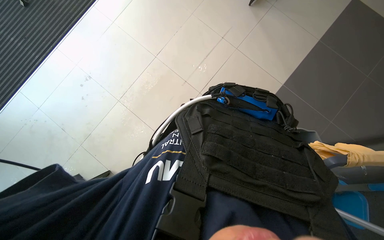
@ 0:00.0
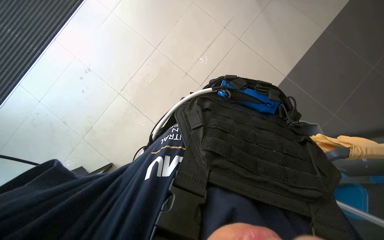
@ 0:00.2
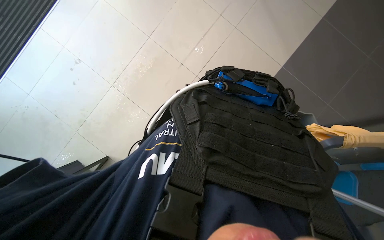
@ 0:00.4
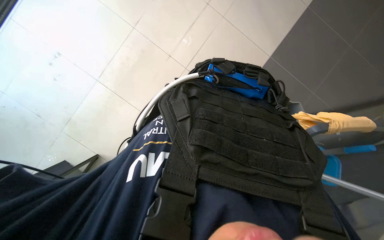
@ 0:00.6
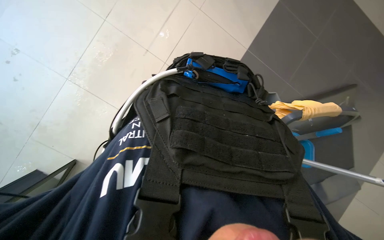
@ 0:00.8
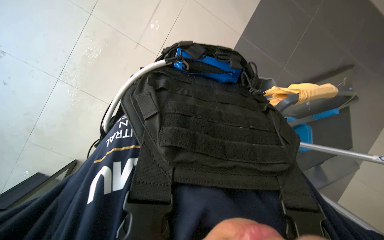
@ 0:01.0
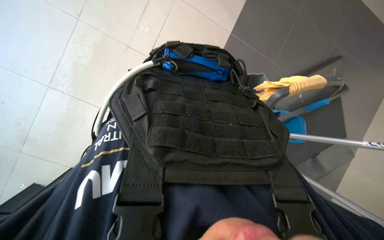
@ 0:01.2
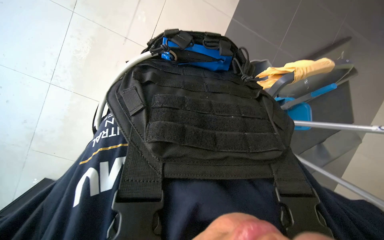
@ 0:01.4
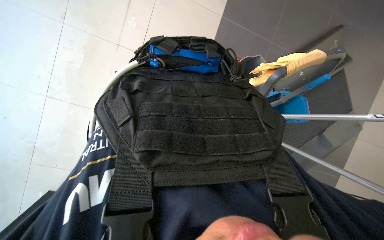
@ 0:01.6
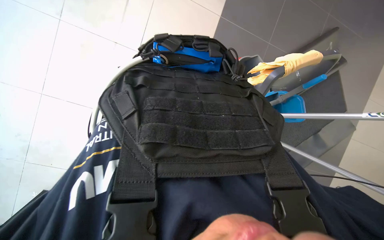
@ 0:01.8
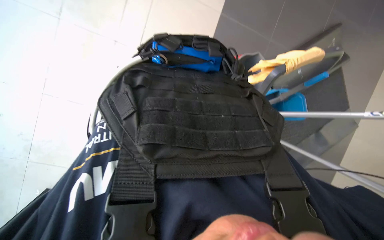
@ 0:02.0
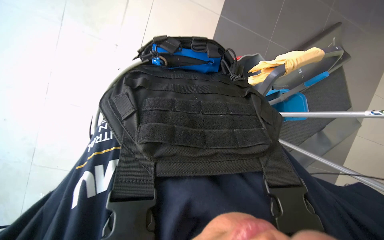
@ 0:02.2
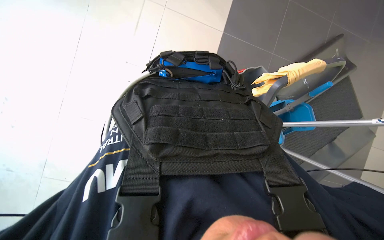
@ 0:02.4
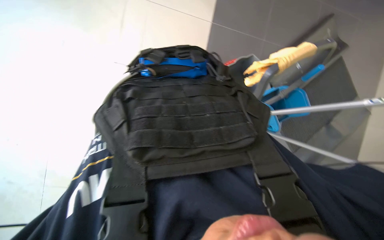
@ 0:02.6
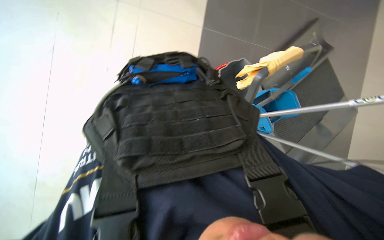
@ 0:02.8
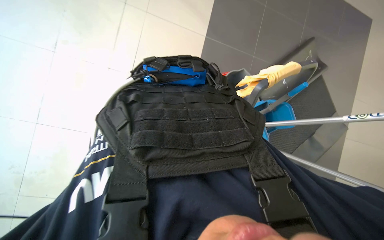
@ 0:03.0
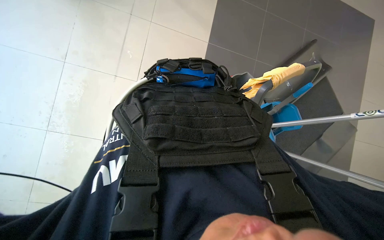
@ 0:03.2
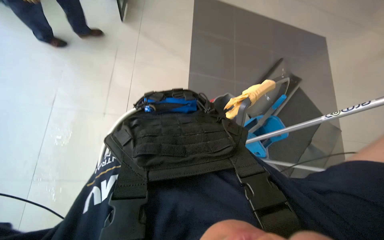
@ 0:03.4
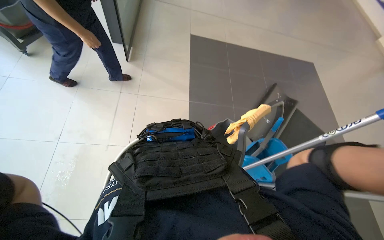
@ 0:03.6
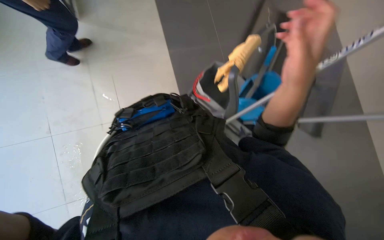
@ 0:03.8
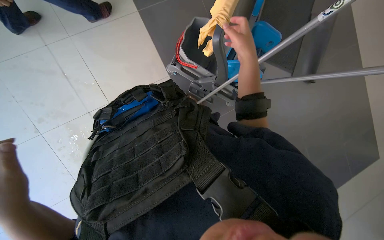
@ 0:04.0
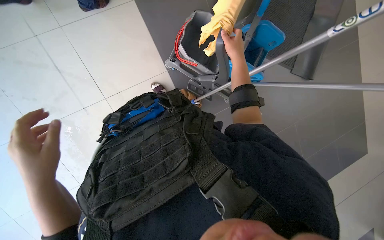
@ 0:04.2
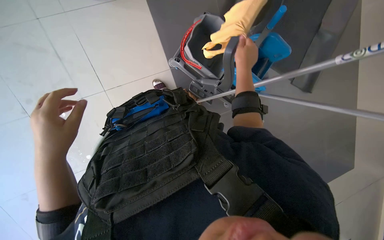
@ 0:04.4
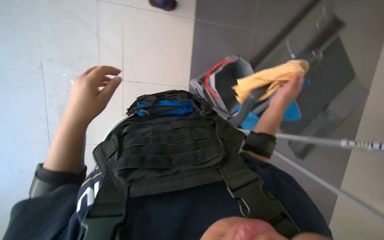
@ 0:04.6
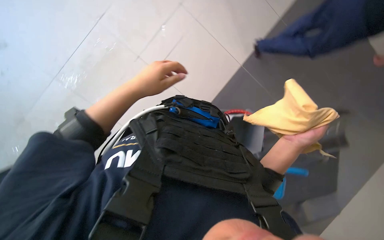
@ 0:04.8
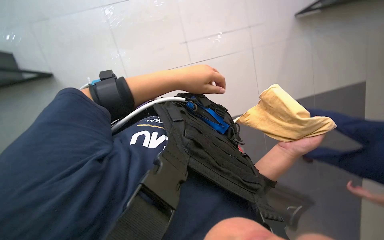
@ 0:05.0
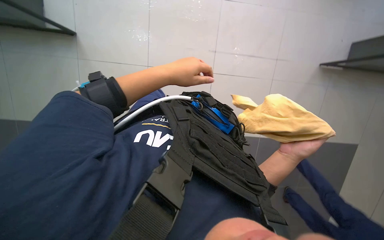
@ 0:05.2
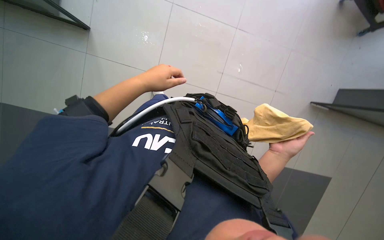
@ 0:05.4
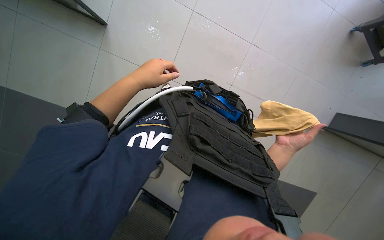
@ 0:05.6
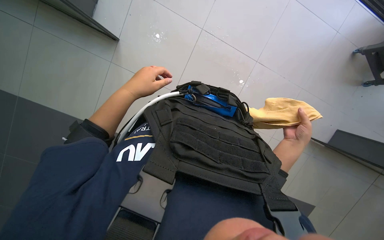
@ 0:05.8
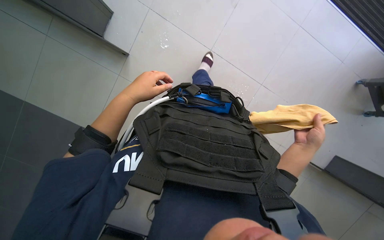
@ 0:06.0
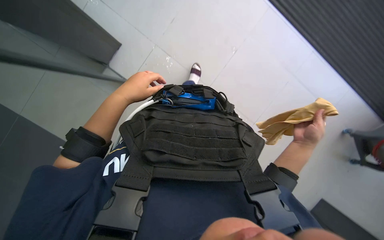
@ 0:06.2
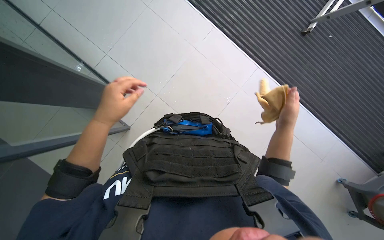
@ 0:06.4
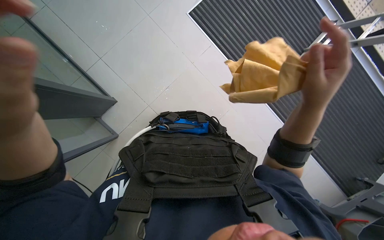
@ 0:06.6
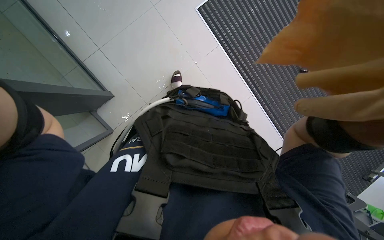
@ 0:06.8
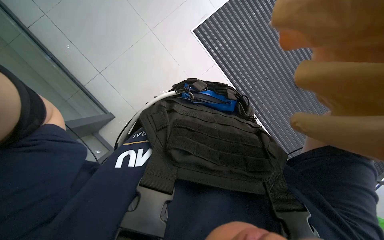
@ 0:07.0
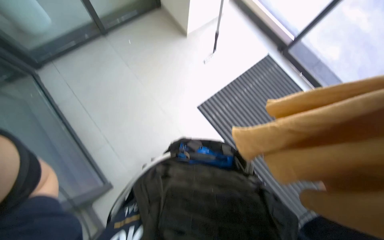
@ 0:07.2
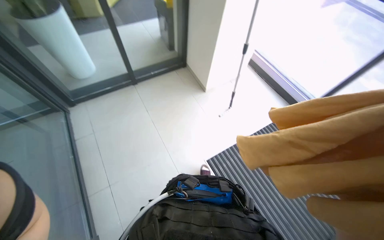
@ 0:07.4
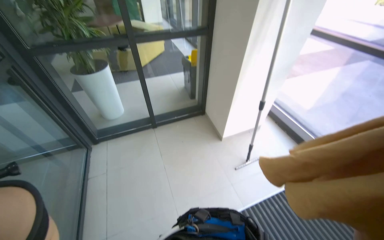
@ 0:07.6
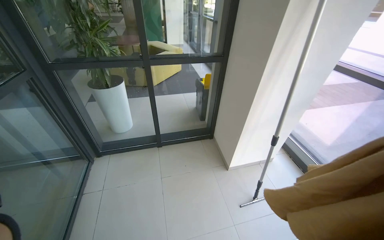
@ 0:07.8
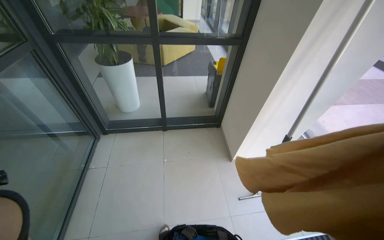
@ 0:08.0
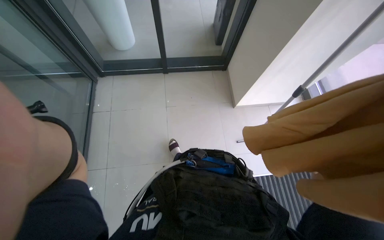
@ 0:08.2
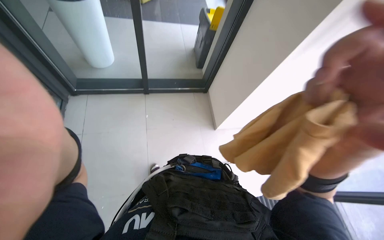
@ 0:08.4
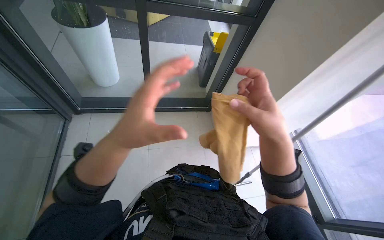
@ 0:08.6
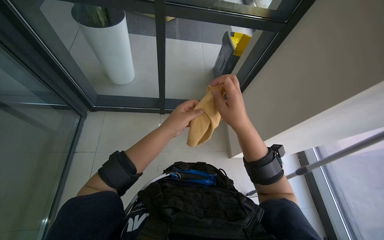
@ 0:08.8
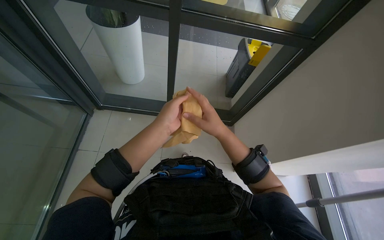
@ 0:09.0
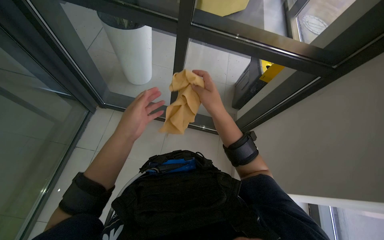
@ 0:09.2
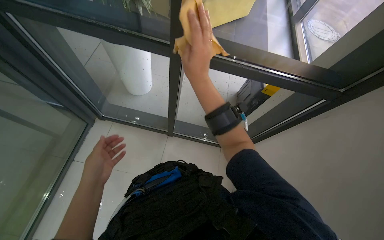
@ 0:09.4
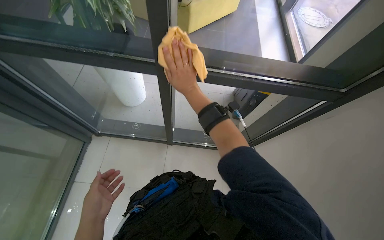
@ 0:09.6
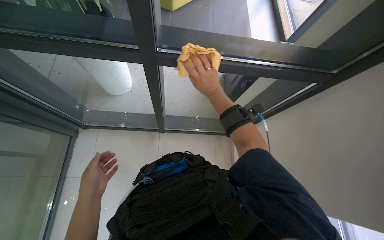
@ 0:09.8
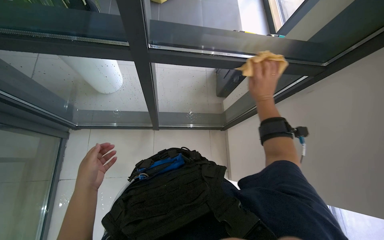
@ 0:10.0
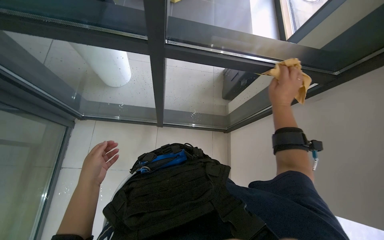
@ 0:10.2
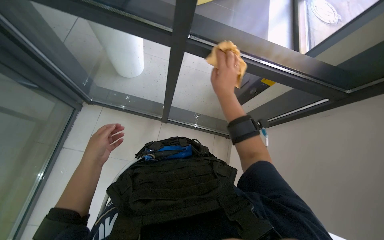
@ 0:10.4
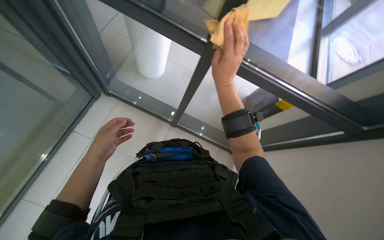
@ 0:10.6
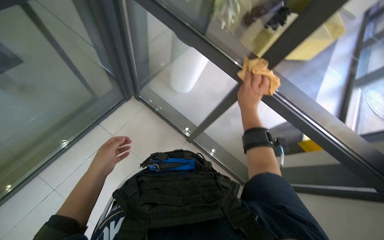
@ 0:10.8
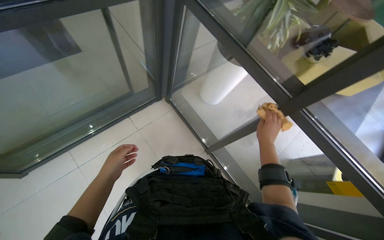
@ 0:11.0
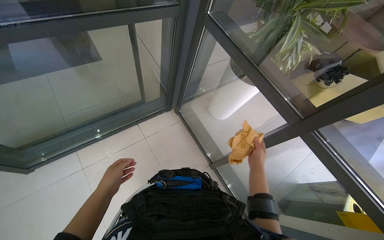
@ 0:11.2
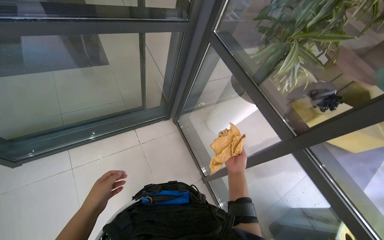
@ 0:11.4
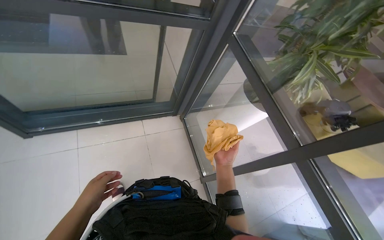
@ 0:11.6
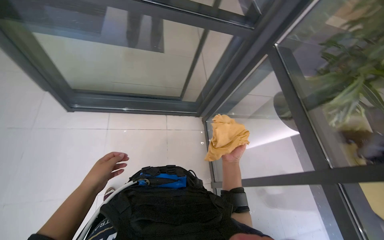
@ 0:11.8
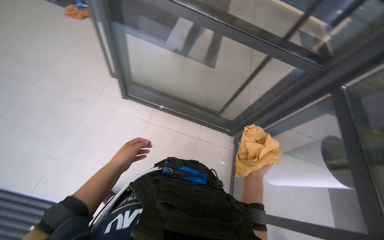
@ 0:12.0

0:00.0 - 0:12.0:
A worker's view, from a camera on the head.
Job: cleaning windows.
The whole recording: Cleaning glass. The worker uses an extended squeegee pole to clean the upper section of a glass.
0:00.0 - 0:01.6: The wearer's head swings roughly 20 degrees to the right. The view tips downward by about 20 degrees.
0:03.0 - 0:04.4: The scene rotates counterclockwise by roughly 30 degrees.
0:04.4 - 0:06.0: The view tips upward by approximately 15 degrees. The scene turns about 35 degrees clockwise in the picture.
0:06.0 - 0:07.6: The wearer looks roughly 20 degrees further to the left. The wearer looks approximately 55 degrees further upward.
0:07.6 - 0:09.0: The wearer moves some 60 cm. The head turns to the left by approximately 25 degrees. The wearer looks roughly 20 degrees further downward.
0:09.0 - 0:10.4: The left hand moves down the picture and to the left, approximately 20 cm.
0:10.4 - 0:12.0: The wearer's head swings about 75 degrees to the left. The wearer looks approximately 25 degrees further upward.

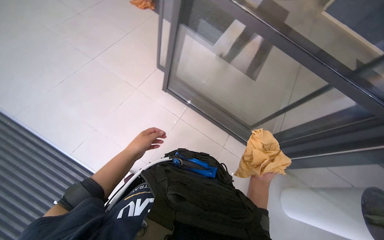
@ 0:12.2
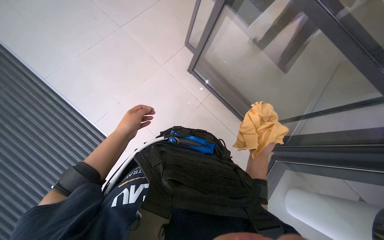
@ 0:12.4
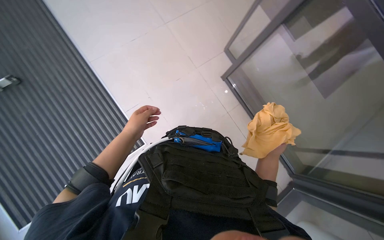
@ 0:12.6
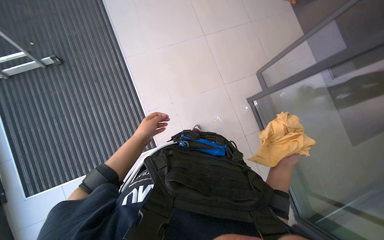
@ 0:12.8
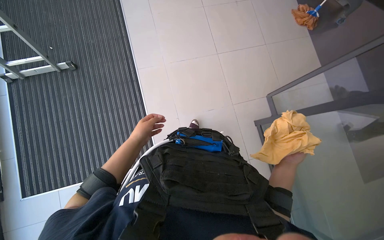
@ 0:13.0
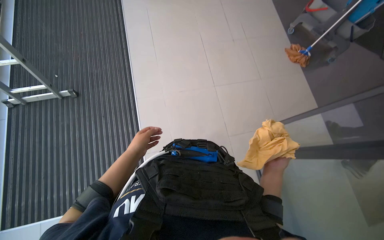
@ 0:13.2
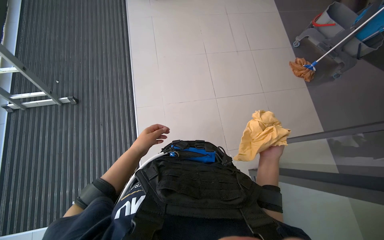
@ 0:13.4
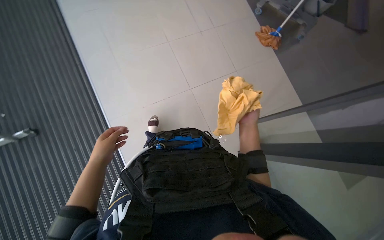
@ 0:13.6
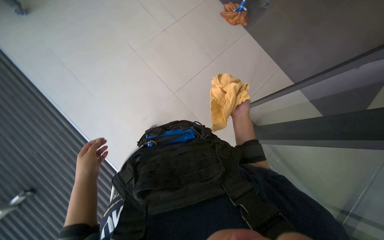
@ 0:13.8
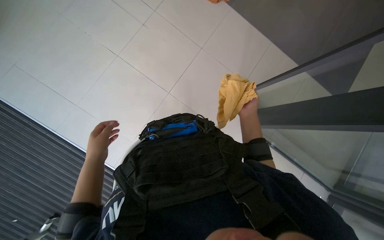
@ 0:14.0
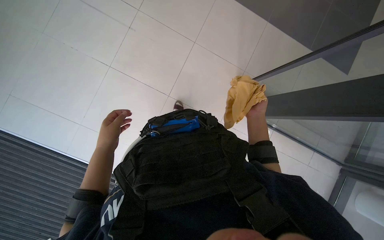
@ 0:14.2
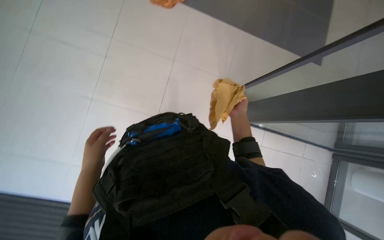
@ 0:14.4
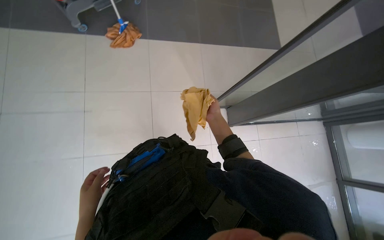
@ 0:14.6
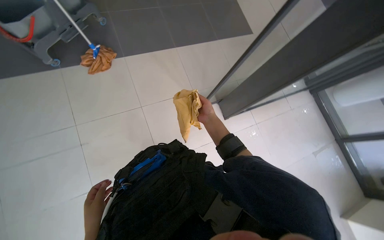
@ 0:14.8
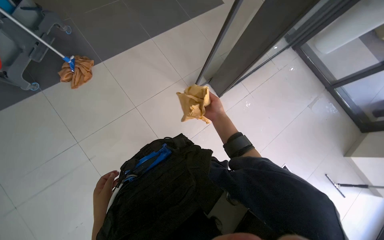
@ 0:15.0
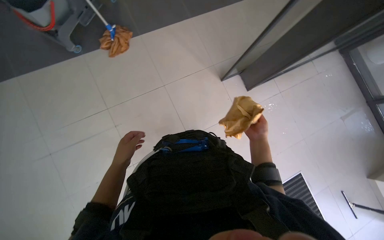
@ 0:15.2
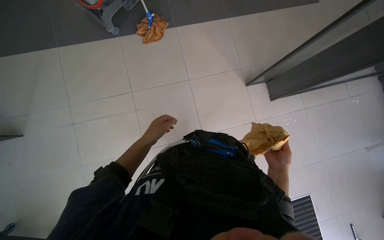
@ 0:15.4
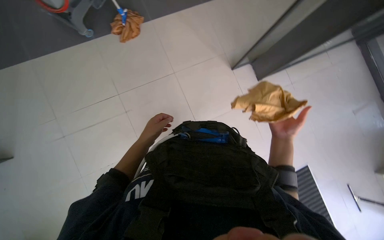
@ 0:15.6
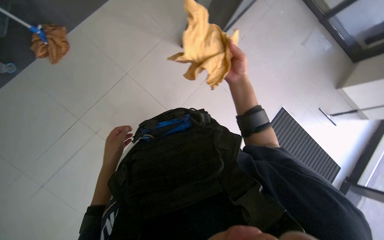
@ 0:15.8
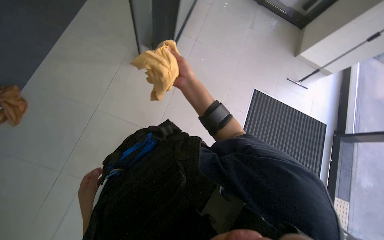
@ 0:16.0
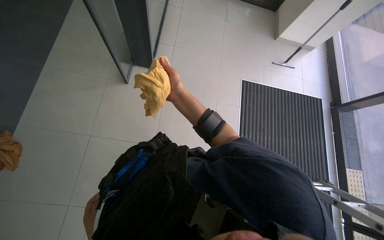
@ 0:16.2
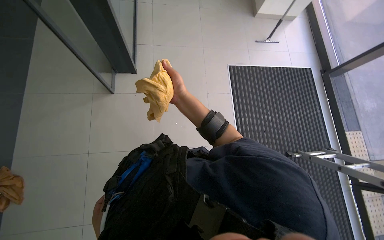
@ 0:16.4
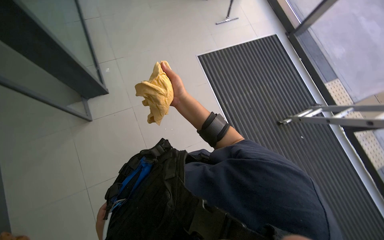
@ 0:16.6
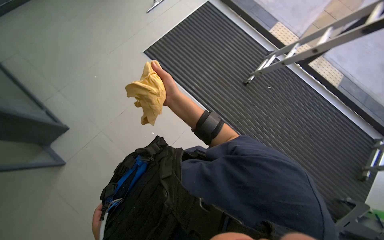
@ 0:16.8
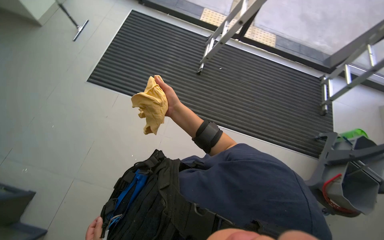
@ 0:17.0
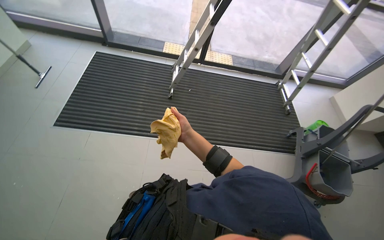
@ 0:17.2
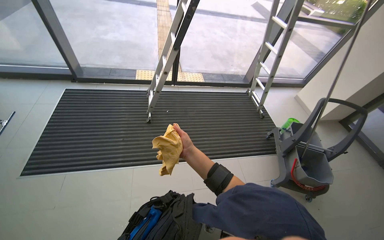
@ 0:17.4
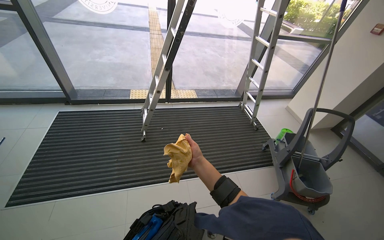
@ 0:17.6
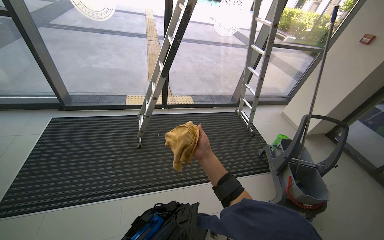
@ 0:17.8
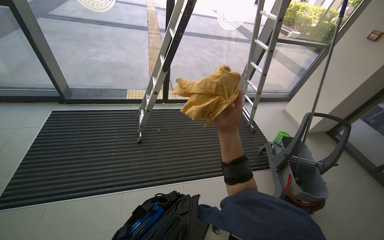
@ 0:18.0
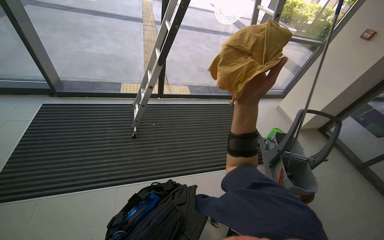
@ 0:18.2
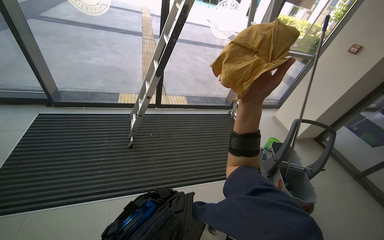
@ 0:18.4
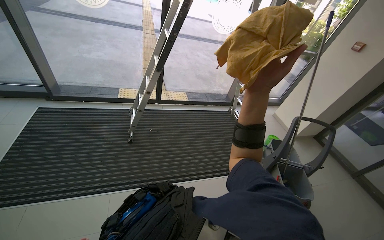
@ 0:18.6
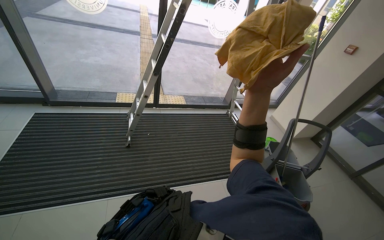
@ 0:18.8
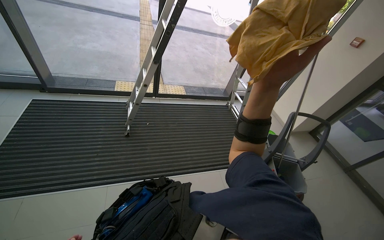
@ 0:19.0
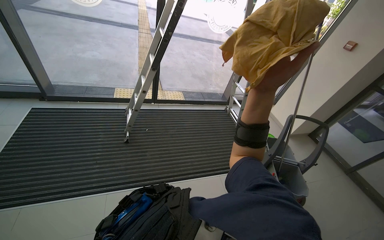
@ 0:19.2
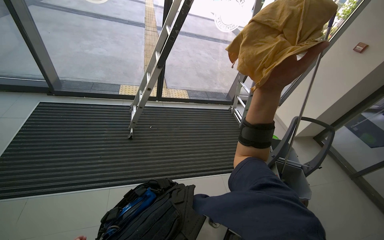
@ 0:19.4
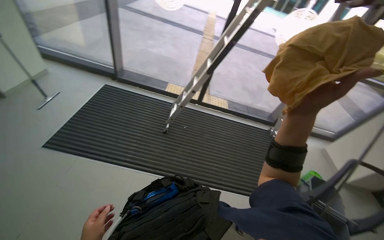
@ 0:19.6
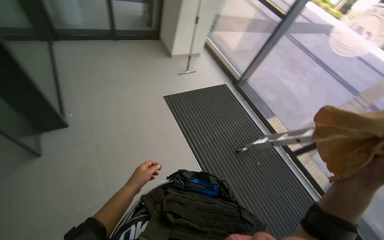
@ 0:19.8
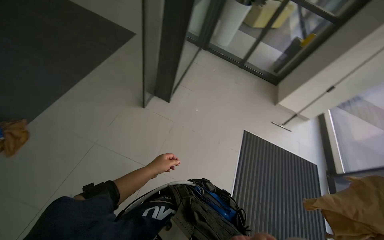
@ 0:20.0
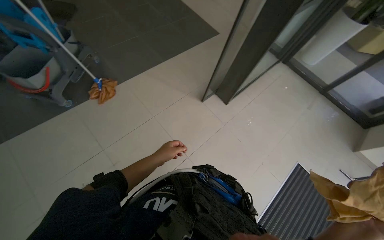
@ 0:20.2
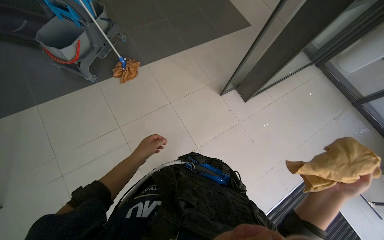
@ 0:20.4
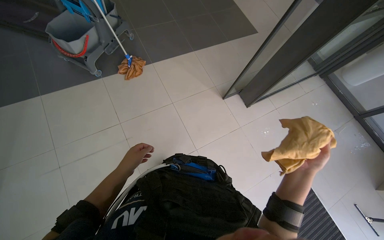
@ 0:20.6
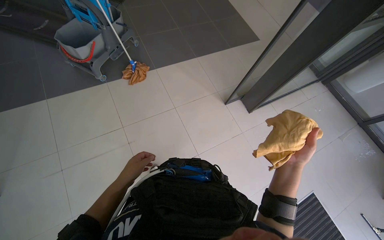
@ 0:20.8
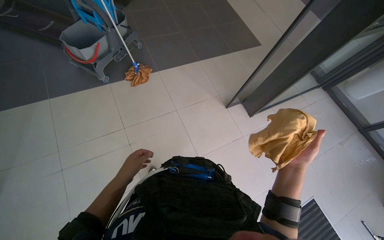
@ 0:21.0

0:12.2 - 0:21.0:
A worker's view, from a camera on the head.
Job: cleaning windows.
The whole recording: Cleaning glass. The worker uses an extended squeegee pole to clean the upper section of a glass.
0:12.2 - 0:13.6: The right hand heads up the picture, covering about 20 cm.
0:15.2 - 0:16.6: The wearer's head swings approximately 85 degrees to the right.
0:16.6 - 0:18.0: The wearer's head swings roughly 80 degrees to the right. The wearer looks about 20 degrees further upward.
0:18.0 - 0:19.6: The right hand goes some 15 cm nearer to the camera.
0:19.6 - 0:21.0: The wearer's head swings approximately 150 degrees to the left. The wearer looks some 20 degrees further upward.
